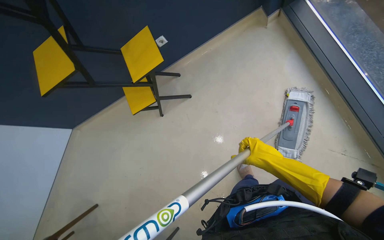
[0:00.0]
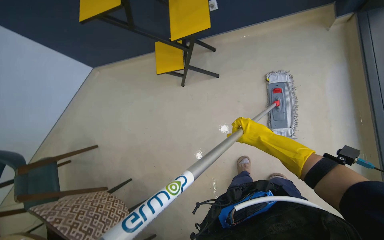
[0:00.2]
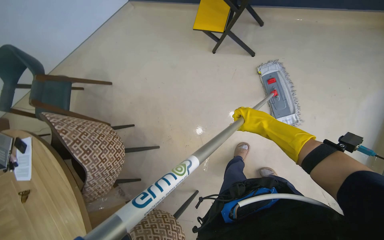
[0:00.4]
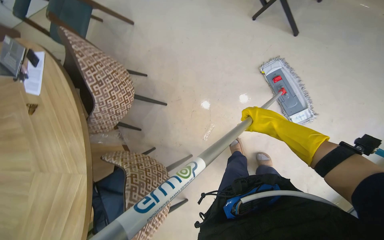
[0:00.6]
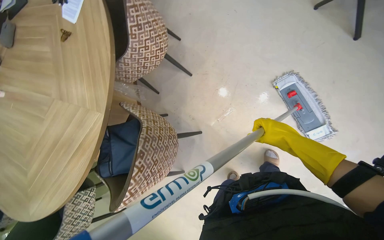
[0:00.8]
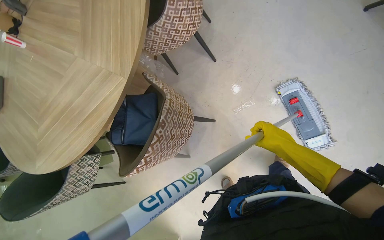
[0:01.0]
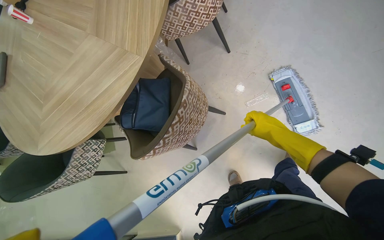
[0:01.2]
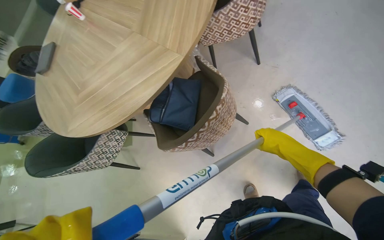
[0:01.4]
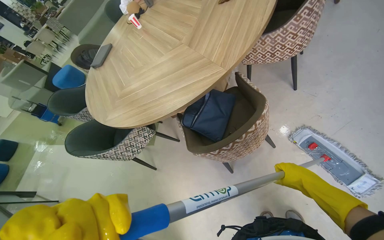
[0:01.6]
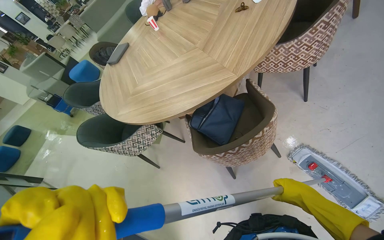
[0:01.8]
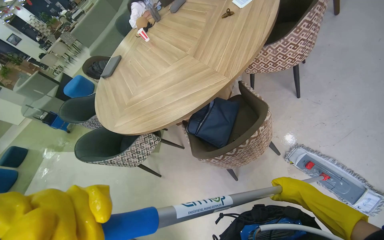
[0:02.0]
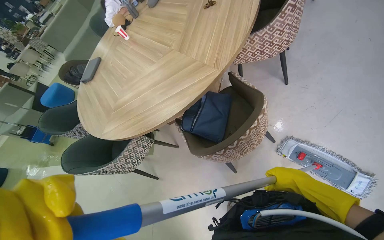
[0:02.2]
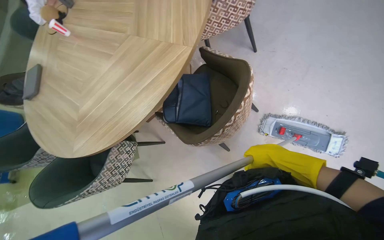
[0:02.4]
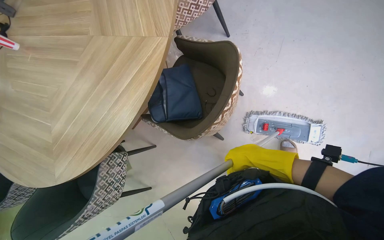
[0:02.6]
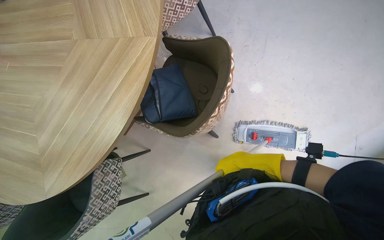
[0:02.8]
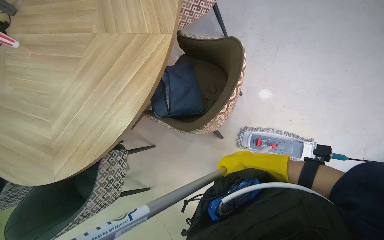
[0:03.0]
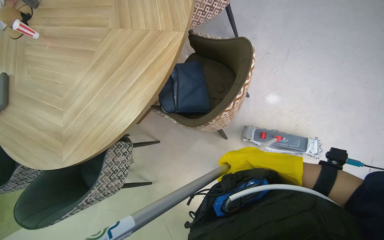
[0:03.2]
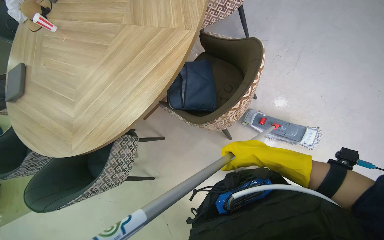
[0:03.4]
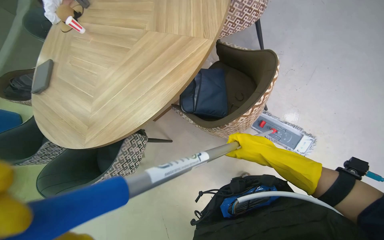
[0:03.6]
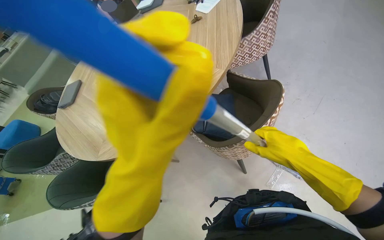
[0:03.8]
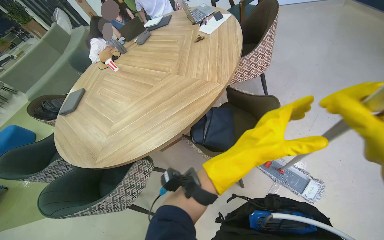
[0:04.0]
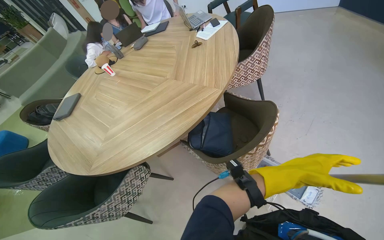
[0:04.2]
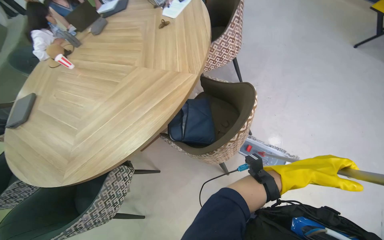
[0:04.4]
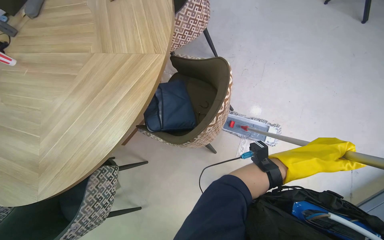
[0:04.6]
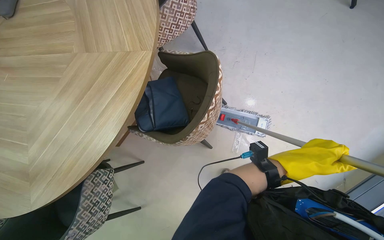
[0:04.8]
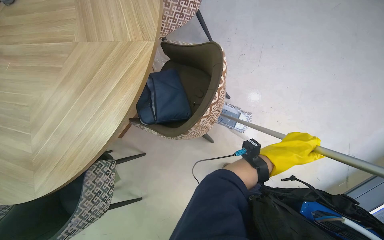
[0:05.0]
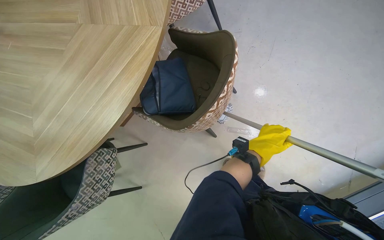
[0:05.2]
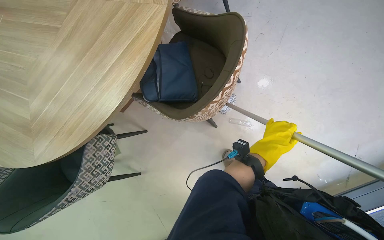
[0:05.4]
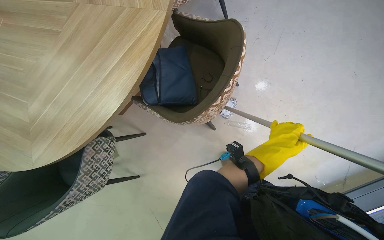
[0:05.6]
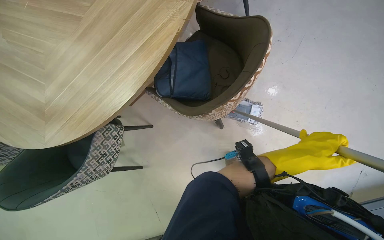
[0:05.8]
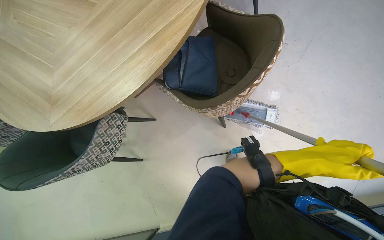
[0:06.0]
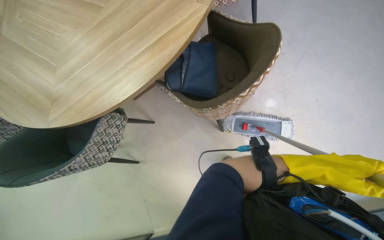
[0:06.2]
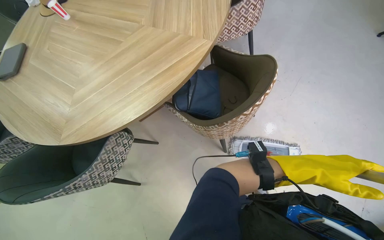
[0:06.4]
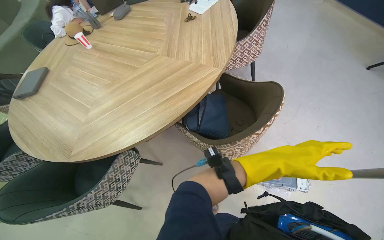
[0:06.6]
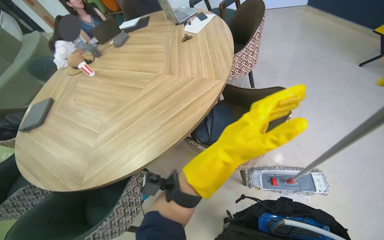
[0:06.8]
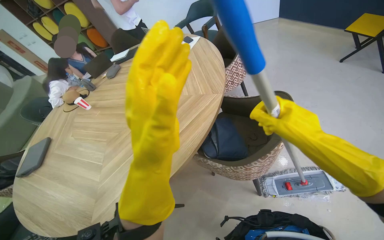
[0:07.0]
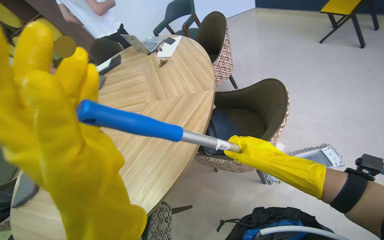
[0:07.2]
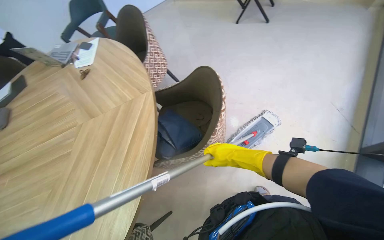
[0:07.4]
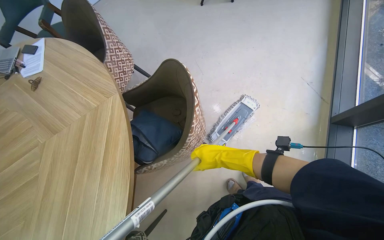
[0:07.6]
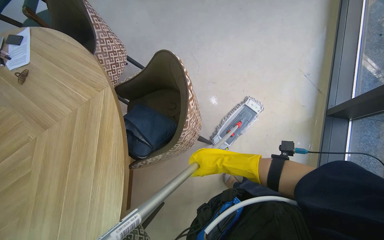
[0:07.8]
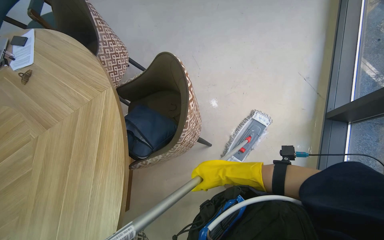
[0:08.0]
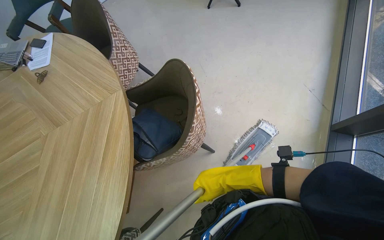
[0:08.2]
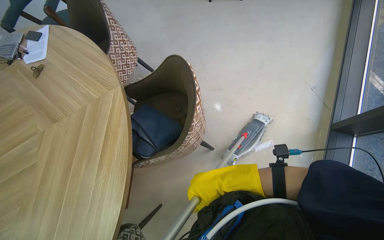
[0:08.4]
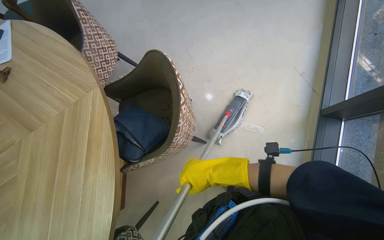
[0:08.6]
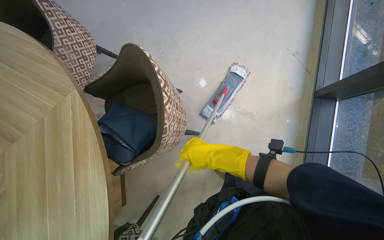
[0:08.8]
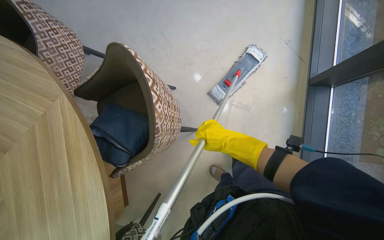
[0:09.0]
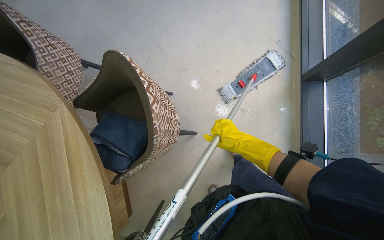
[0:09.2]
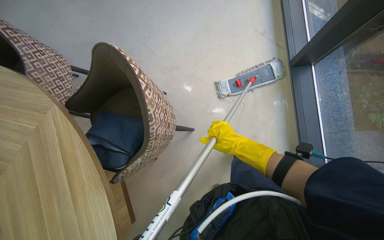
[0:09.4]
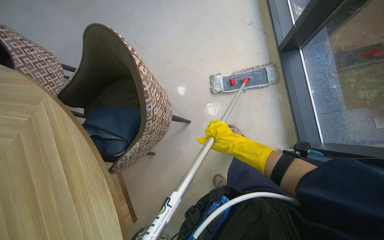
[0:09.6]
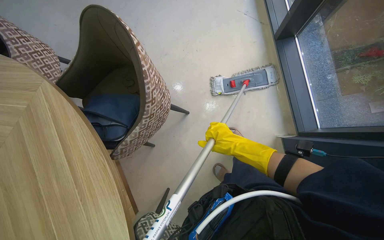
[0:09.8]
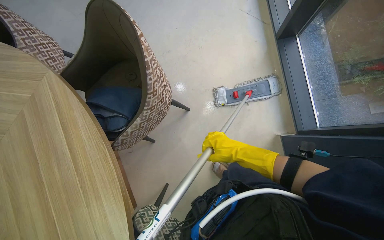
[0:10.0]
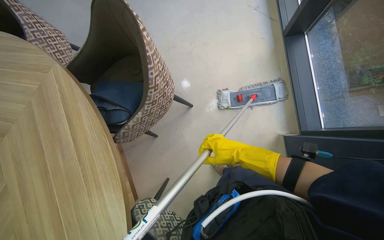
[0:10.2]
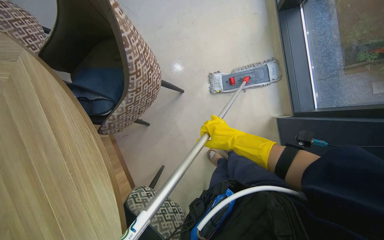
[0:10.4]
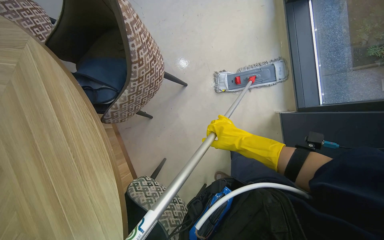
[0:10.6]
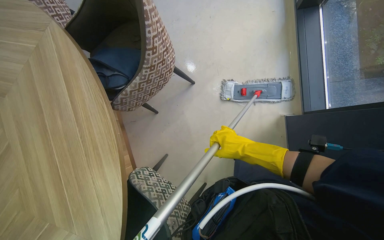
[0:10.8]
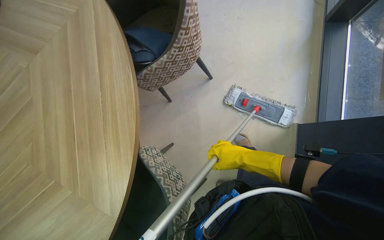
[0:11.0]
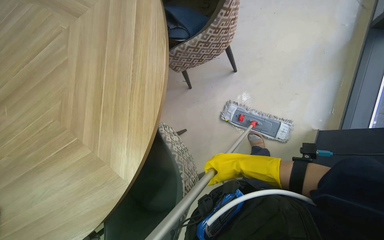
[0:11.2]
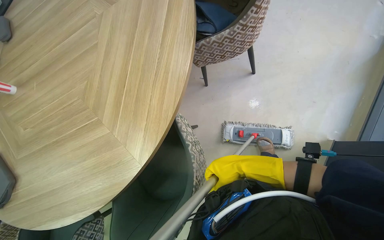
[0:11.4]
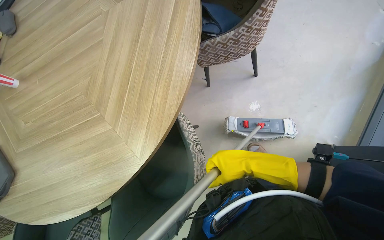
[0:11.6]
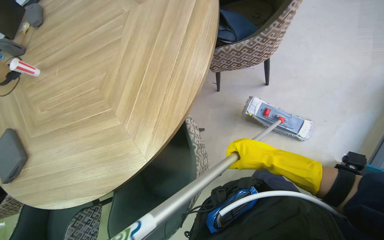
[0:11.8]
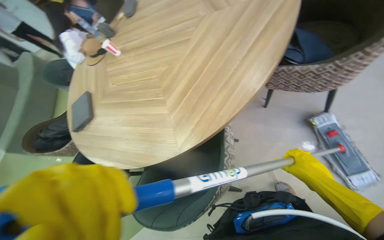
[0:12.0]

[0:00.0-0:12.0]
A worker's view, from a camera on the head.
Job: mopping floor.
The whole recording: Mopping floor. The worker continues mopping the floor in the office.
0:00.0 to 0:01.6: The camera travels about 70 cm. The wearer's head swings some 90 degrees to the left. The camera pitches downward, by roughly 20 degrees.
0:01.6 to 0:03.0: The head rotates some 35 degrees to the right.
0:03.0 to 0:04.4: The camera pitches upward, by roughly 15 degrees.
0:04.4 to 0:06.0: The view tips downward by roughly 20 degrees.
0:06.0 to 0:07.6: The head rotates about 55 degrees to the right. The view tilts roughly 25 degrees upward.
0:07.6 to 0:09.0: The camera pitches downward, by approximately 10 degrees.
0:10.4 to 0:12.0: The camera is carried about 40 cm. The head rotates some 60 degrees to the left.

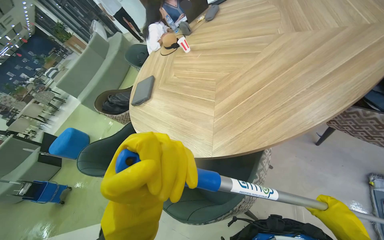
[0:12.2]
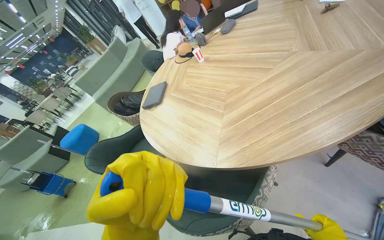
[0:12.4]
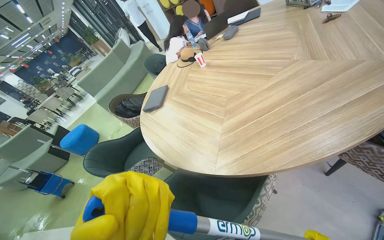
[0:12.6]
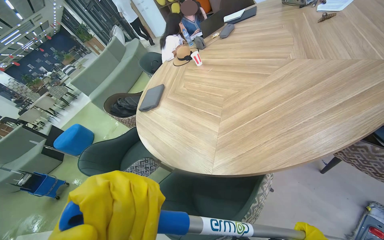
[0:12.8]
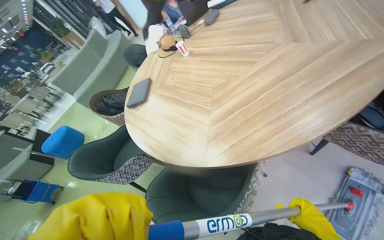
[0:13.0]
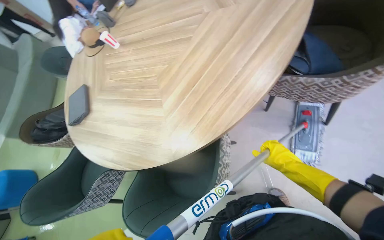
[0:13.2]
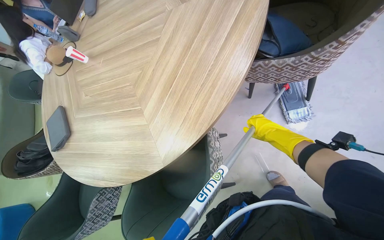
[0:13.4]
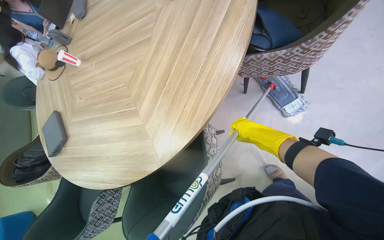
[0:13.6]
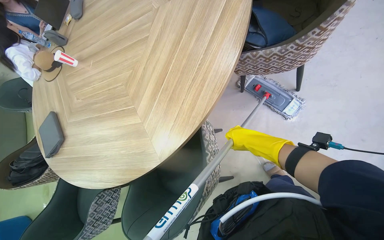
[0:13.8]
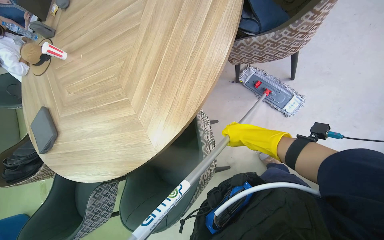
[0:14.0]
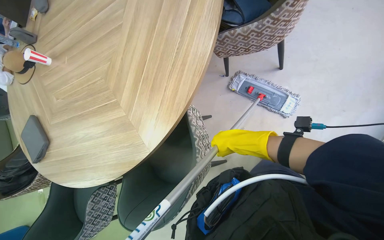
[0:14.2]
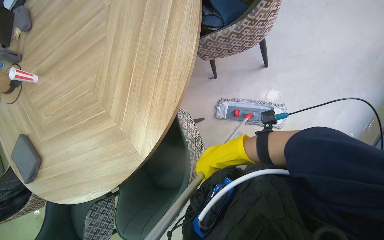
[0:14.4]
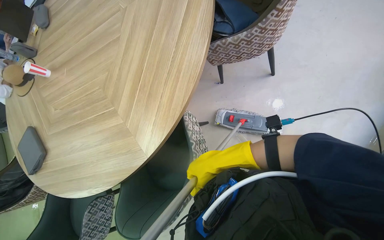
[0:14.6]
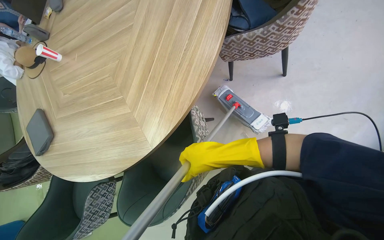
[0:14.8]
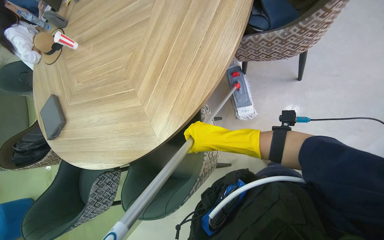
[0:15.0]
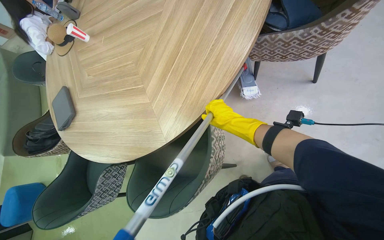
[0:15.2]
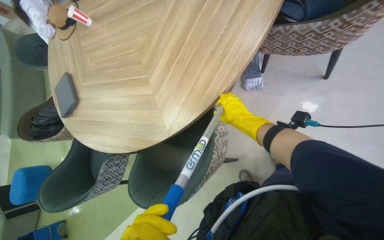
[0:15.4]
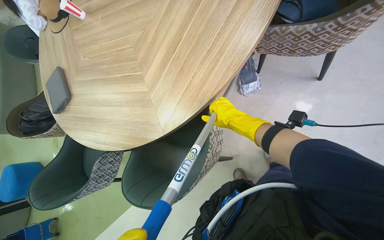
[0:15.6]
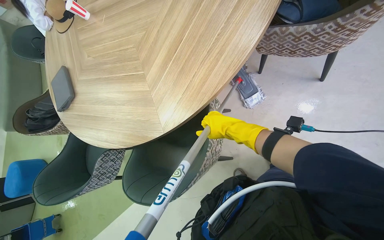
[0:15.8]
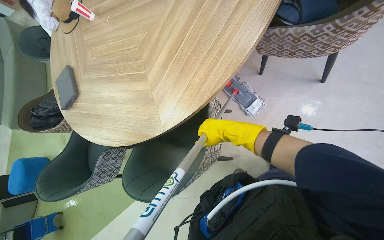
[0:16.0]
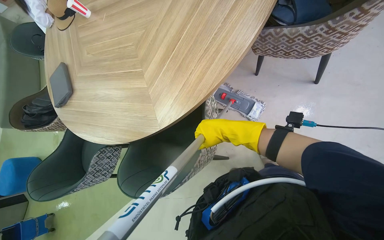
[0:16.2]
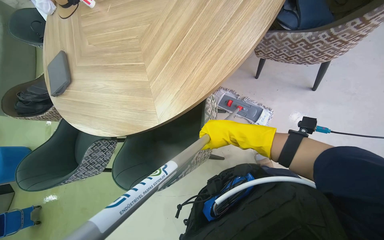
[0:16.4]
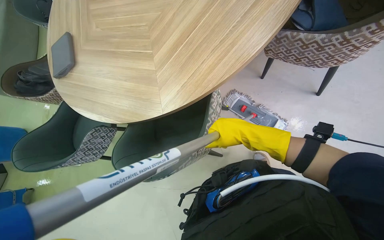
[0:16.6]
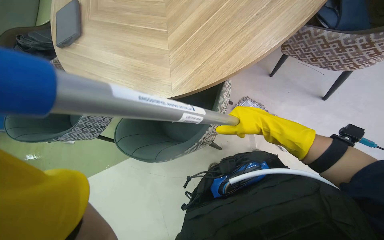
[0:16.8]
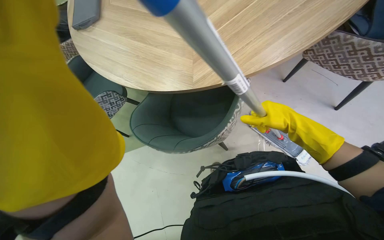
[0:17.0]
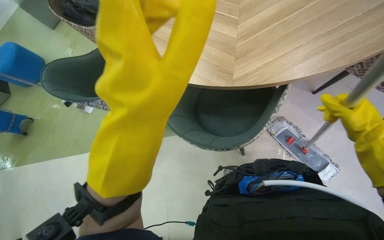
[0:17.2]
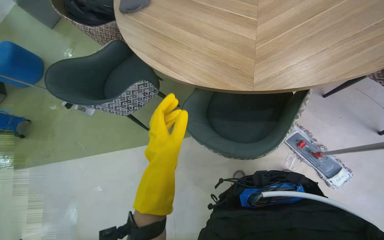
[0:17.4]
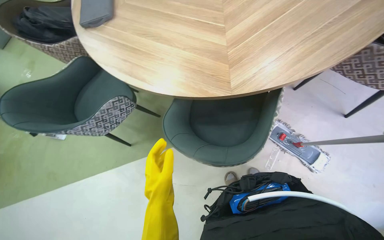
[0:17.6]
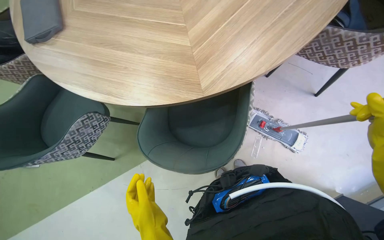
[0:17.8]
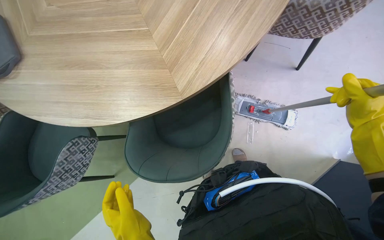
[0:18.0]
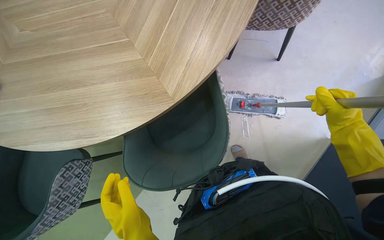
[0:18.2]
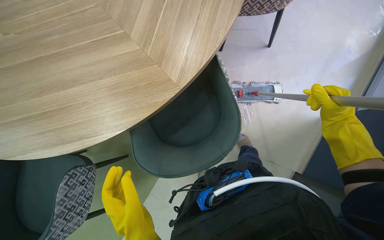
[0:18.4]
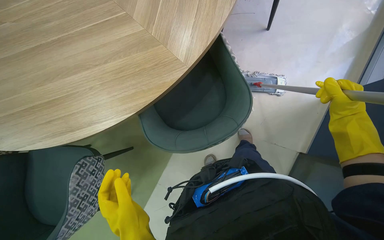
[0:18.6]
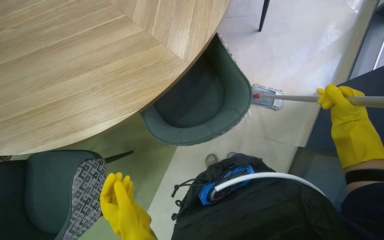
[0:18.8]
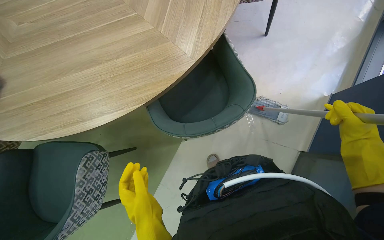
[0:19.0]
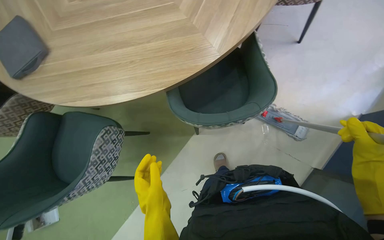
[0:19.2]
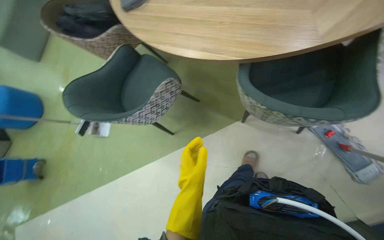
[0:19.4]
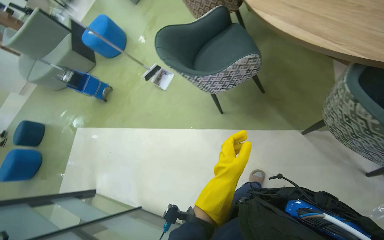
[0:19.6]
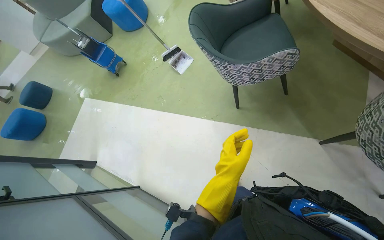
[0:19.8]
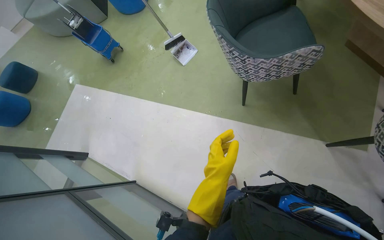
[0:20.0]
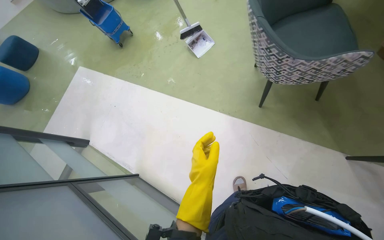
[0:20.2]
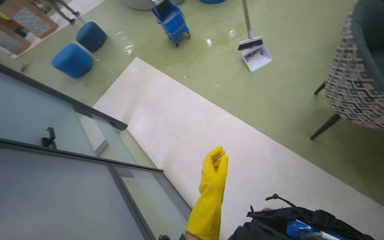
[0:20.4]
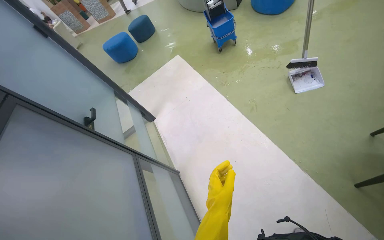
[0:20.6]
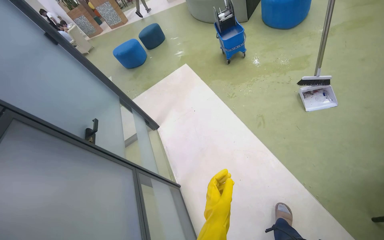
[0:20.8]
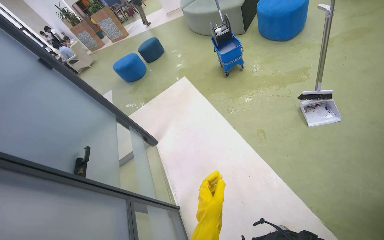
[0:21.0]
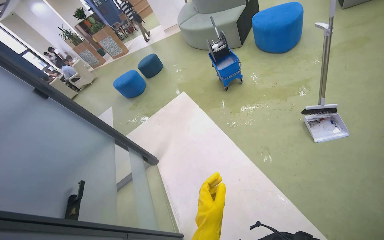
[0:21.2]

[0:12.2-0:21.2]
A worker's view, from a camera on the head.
Job: mopping floor.
The whole recording: Mopping floor. The worker continues mopping the floor in the office.
0:12.2 to 0:13.8: The head rotates approximately 35 degrees to the right.
0:13.8 to 0:15.2: The right hand is displaced to the left by approximately 10 cm, and moves roughly 20 cm nearer to the camera and comes back.
0:15.2 to 0:16.6: The right hand moves nearer to the camera, about 10 cm.
0:16.6 to 0:18.2: The head rotates some 25 degrees to the right.
0:18.2 to 0:19.8: The camera travels approximately 50 cm. The wearer's head swings some 70 degrees to the left. The view tilts about 25 degrees downward.
0:19.8 to 0:21.2: The camera travels some 80 cm. The head rotates approximately 40 degrees to the left.
